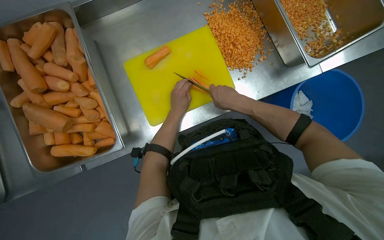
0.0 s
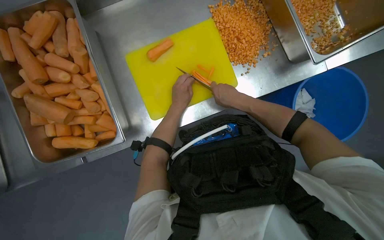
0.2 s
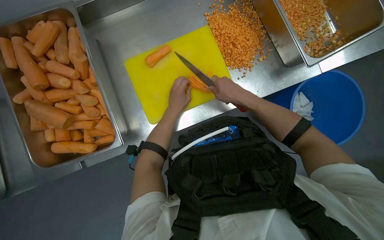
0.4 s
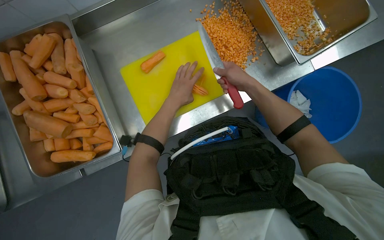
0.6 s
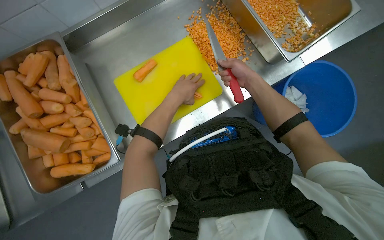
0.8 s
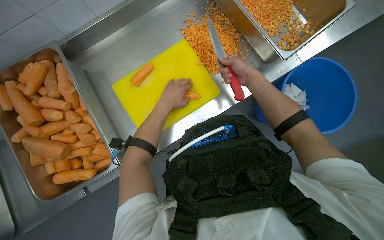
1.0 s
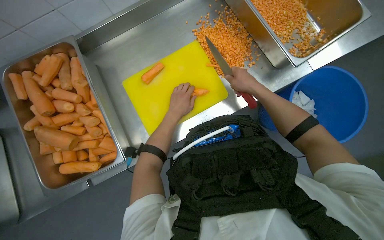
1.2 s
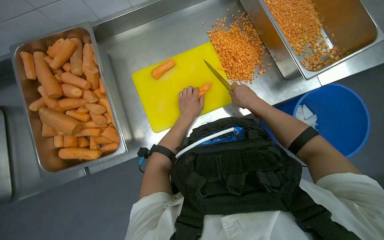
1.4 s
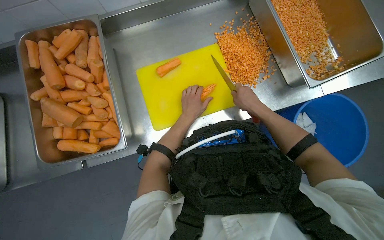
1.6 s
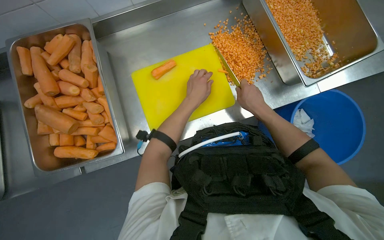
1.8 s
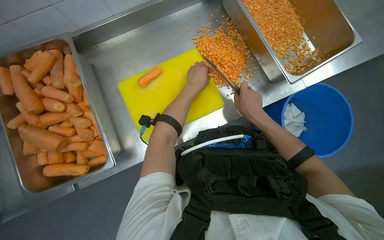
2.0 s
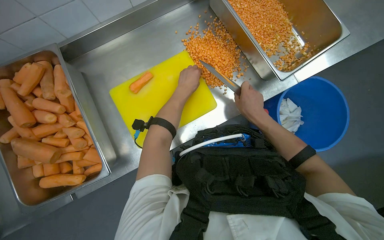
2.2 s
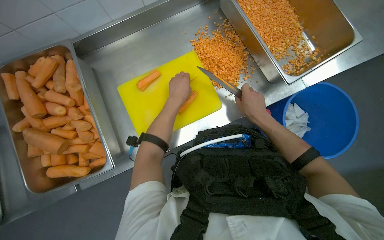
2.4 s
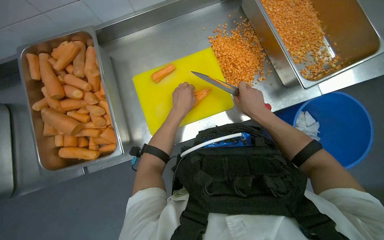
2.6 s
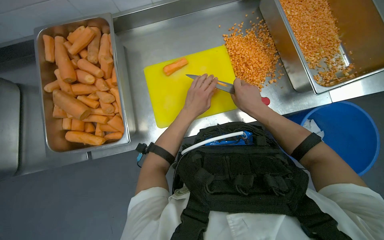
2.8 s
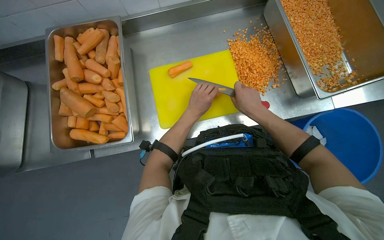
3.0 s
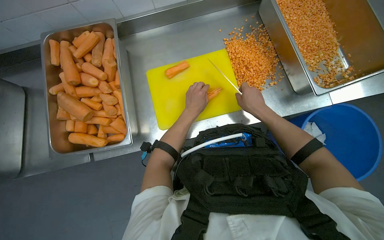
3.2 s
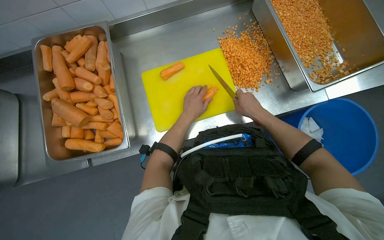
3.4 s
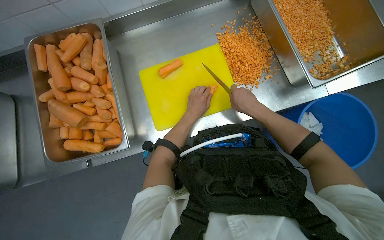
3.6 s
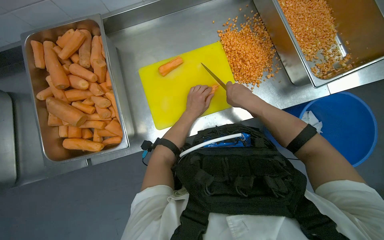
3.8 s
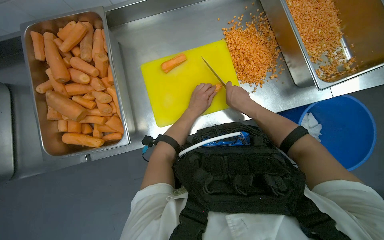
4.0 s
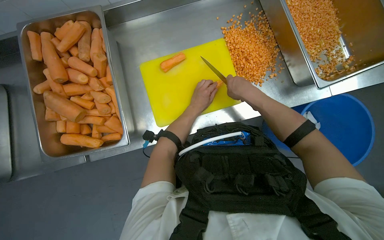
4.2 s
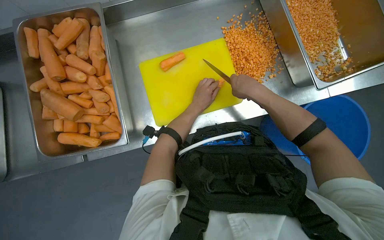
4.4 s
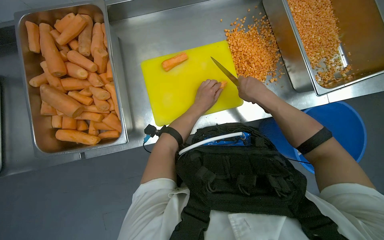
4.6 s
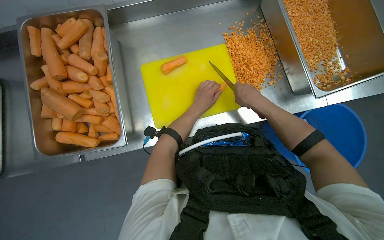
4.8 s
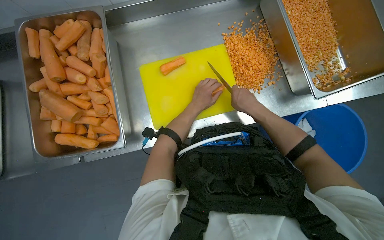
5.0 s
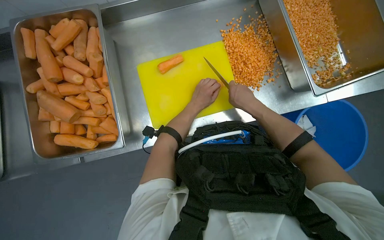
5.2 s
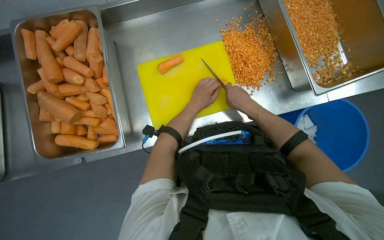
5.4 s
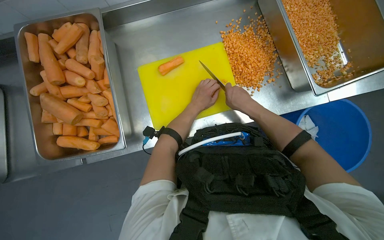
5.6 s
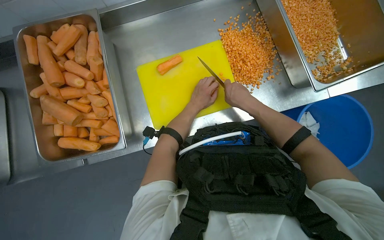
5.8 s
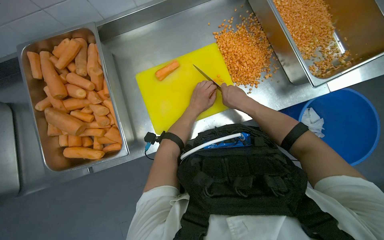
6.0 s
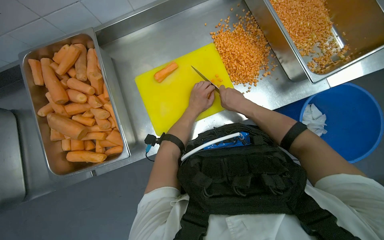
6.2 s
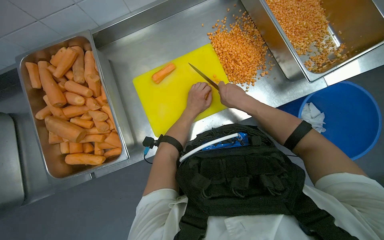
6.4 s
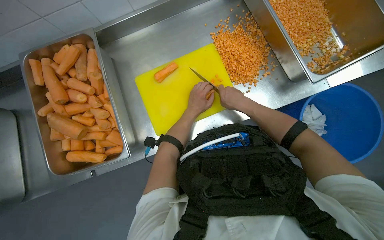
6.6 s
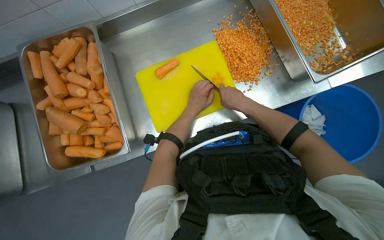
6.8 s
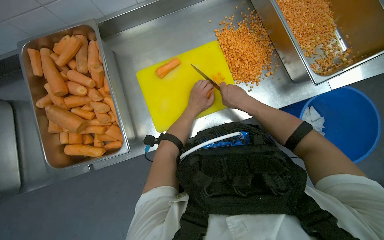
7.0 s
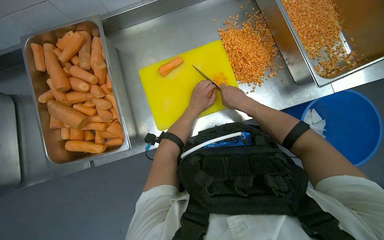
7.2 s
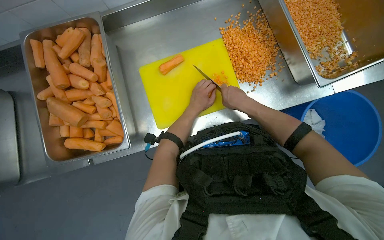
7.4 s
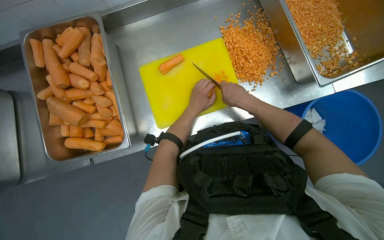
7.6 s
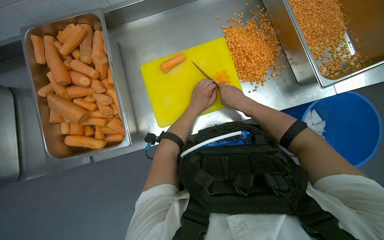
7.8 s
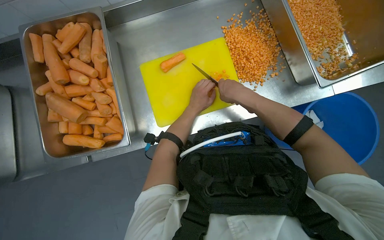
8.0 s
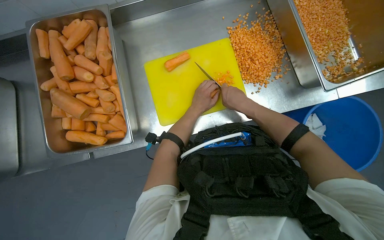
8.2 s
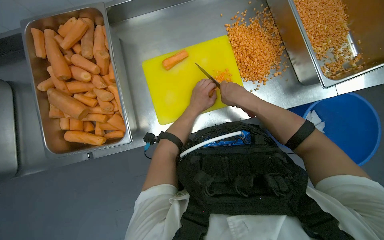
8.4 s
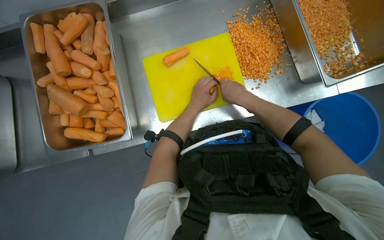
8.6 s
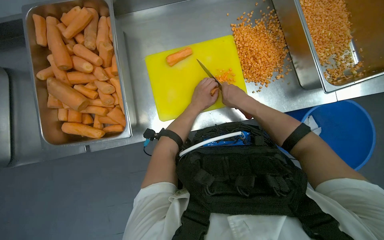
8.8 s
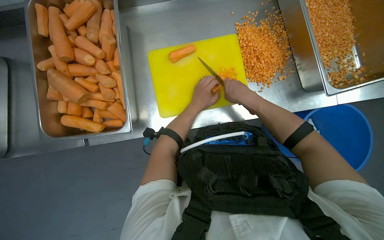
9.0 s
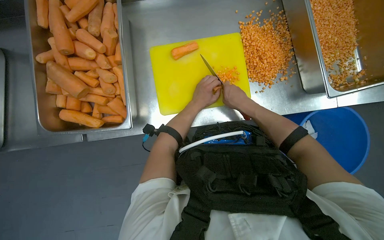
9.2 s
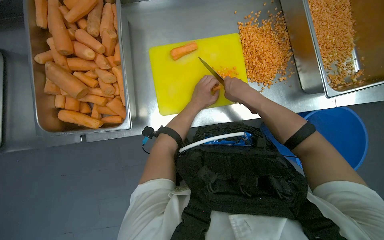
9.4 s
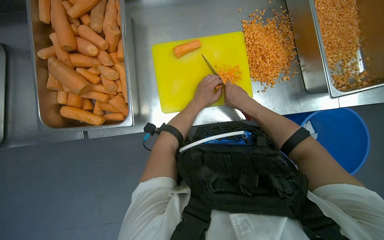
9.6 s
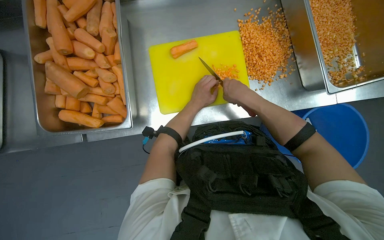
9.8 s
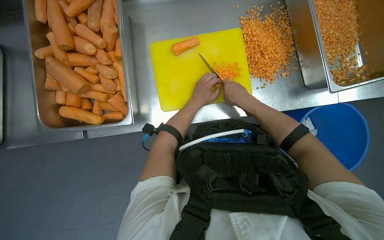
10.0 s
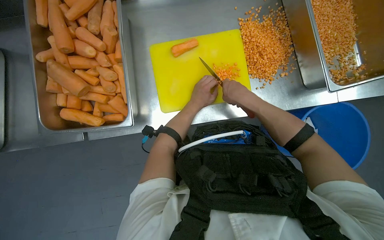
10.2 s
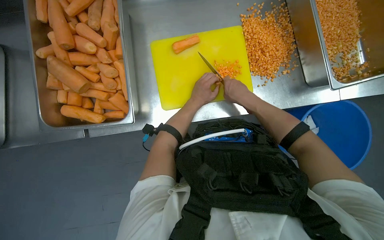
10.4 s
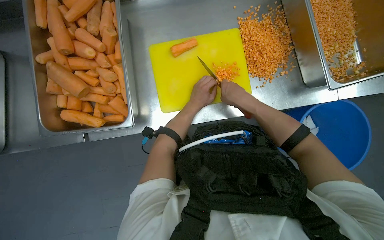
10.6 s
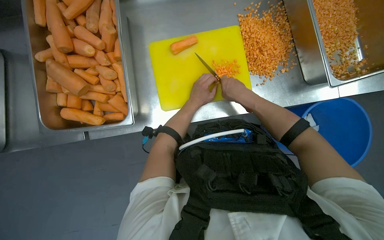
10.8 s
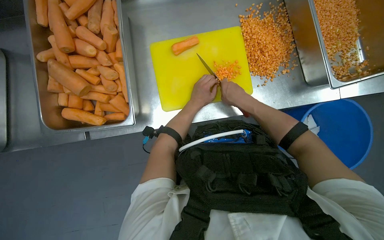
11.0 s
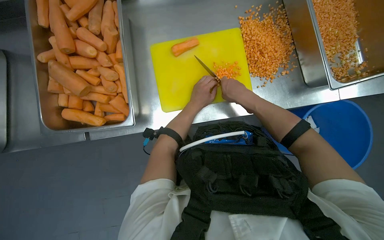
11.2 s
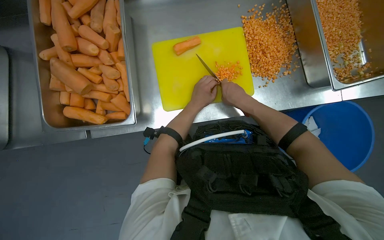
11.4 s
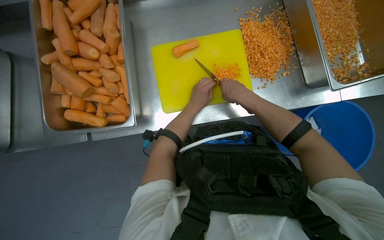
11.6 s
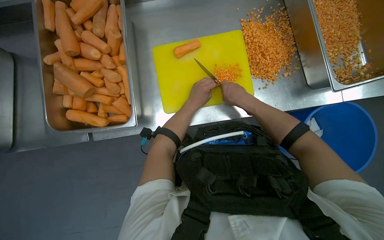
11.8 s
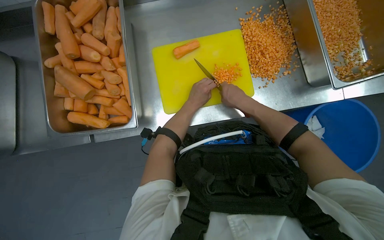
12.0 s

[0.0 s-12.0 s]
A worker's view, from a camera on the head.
Job: preparing food.
The whole recording: Dicing carrots on cutting board. The worker continues dicing carrots on a yellow cutting board and pushes the diced pieces into a metal tray.
1.6 to 3.0 s: The left hand moves about 15 cm nearer to the camera and comes back.
4.4 to 12.0 s: The hands make small movements and keep their place.

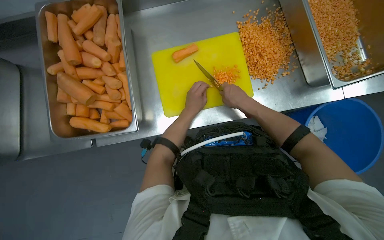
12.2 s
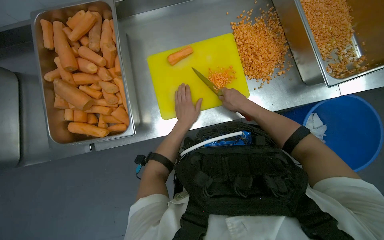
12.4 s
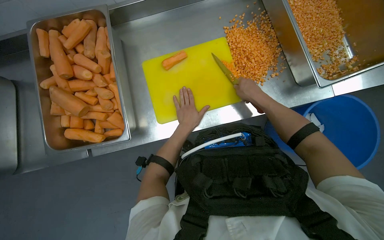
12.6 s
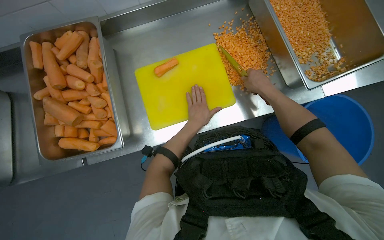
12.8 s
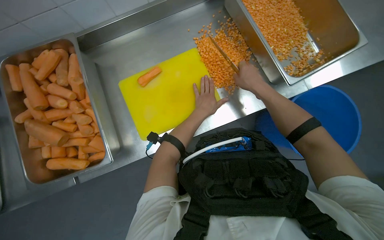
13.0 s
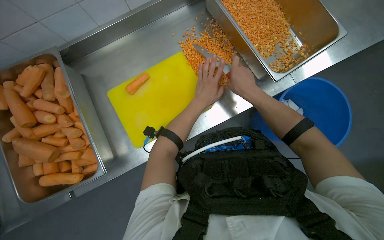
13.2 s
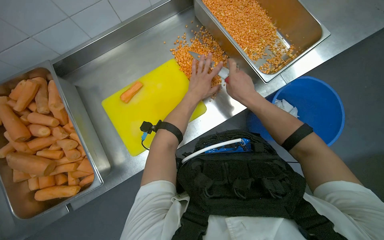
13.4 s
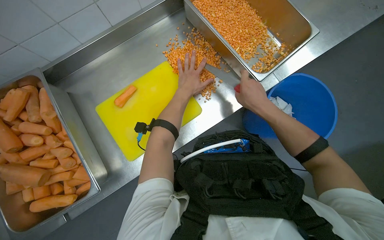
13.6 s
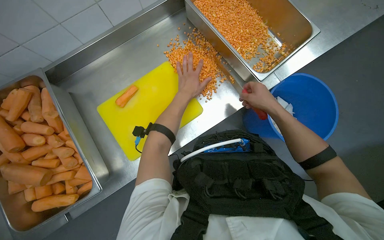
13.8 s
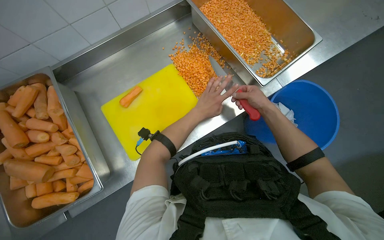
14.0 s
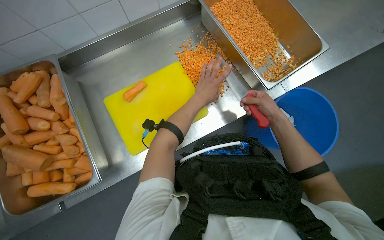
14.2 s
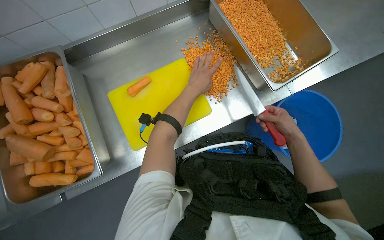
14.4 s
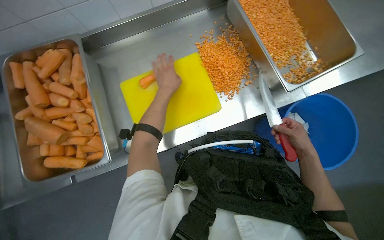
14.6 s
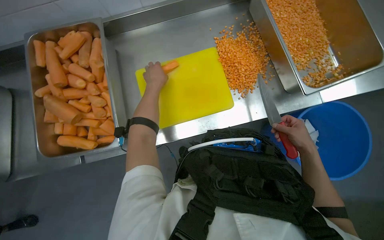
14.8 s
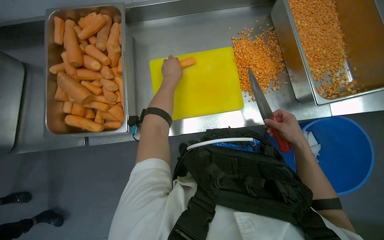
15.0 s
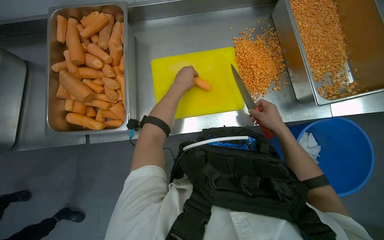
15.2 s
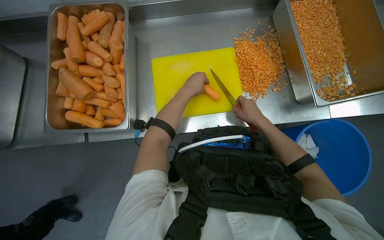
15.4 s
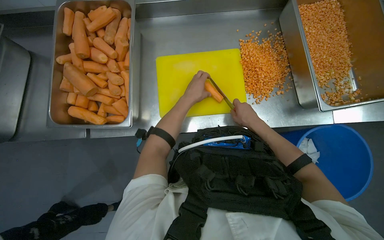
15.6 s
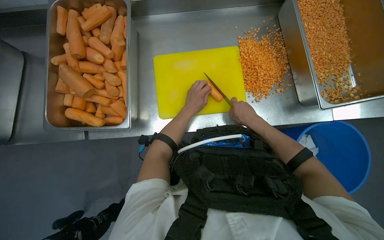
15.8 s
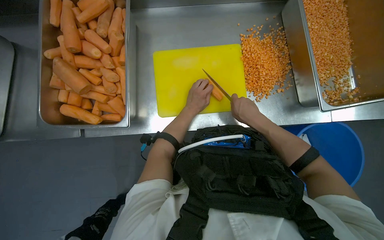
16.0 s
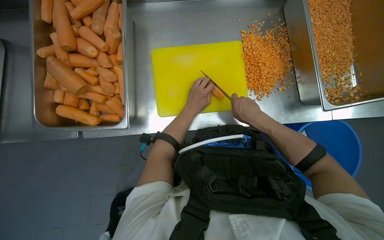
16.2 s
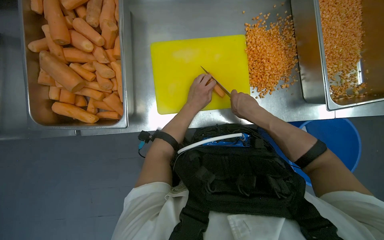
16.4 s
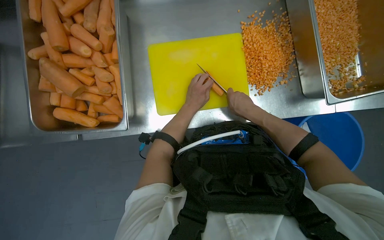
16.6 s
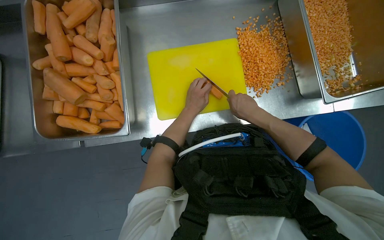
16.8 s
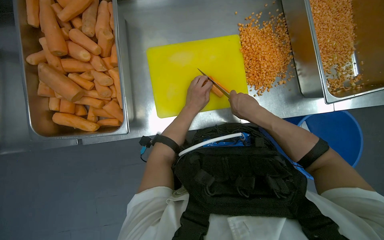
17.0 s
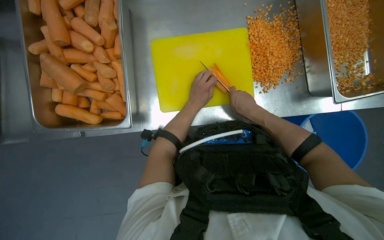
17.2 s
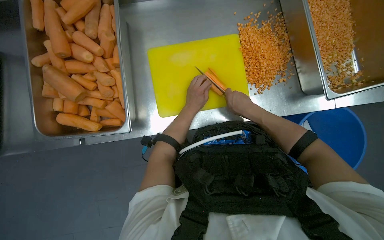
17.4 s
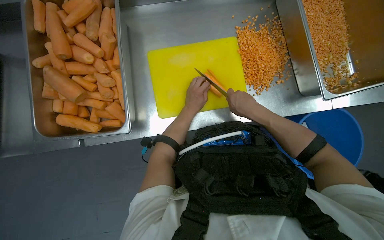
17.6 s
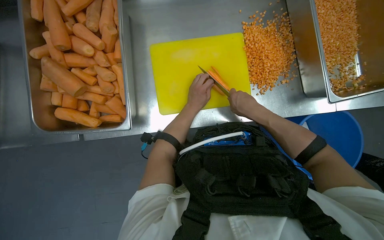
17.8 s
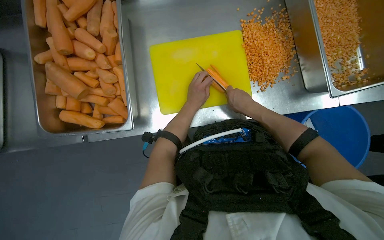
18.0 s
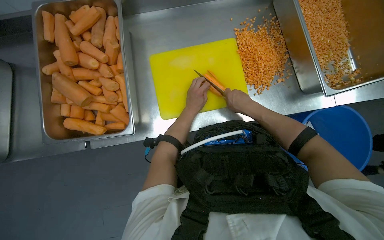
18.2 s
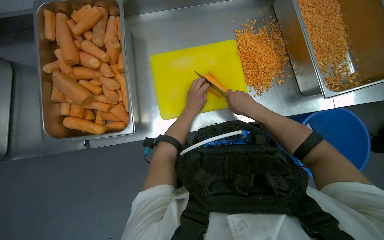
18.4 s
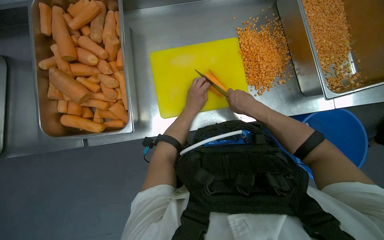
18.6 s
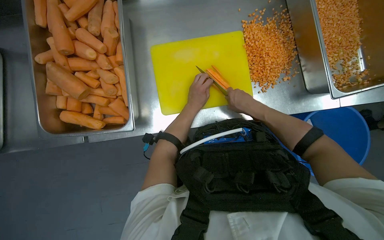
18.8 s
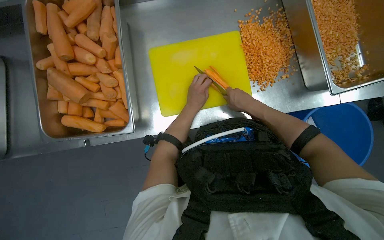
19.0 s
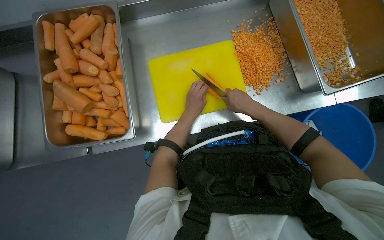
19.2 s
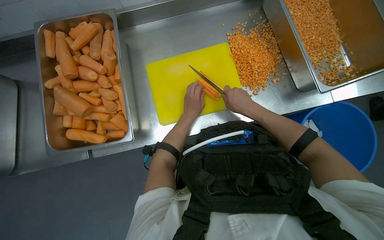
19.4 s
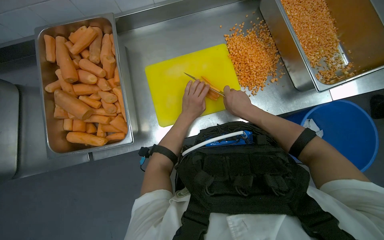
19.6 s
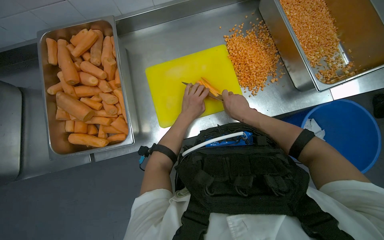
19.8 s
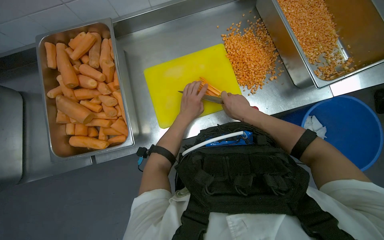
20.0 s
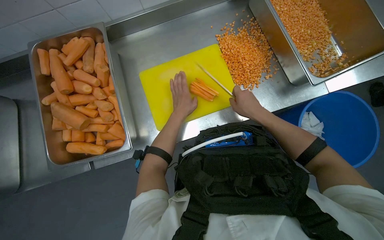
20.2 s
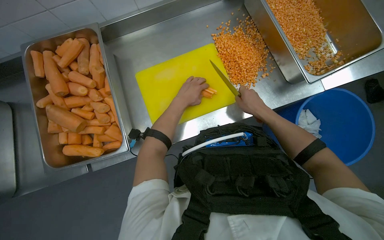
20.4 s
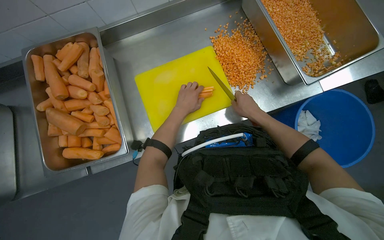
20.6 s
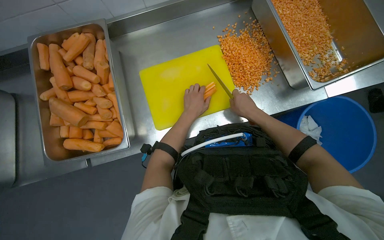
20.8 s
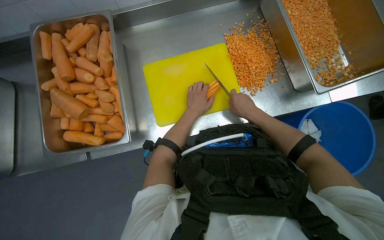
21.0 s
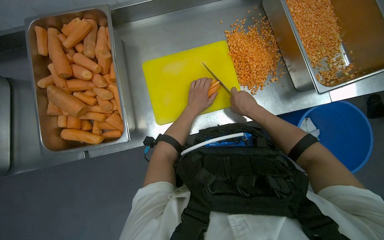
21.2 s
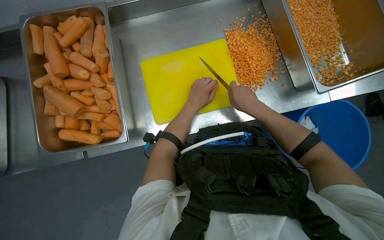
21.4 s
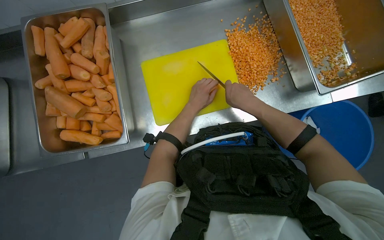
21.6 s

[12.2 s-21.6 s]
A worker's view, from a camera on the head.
Job: preparing food.
The whole recording: Dicing carrots on cutting board. The worker continues dicing carrots on a yellow cutting board and pushes the diced pieces into a metal tray.
12.2 to 13.8 s: The left hand is displaced up the picture by some 15 cm. The right hand is displaced to the right by some 30 cm.
13.8 to 15.4 s: The scene rotates clockwise by roughly 25 degrees. The left hand reaches some 25 cm to the left, then returns.
17.0 to 21.6 s: The hands stay close to where they were, moving slightly.
